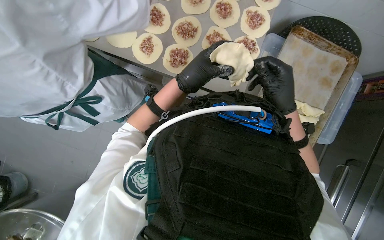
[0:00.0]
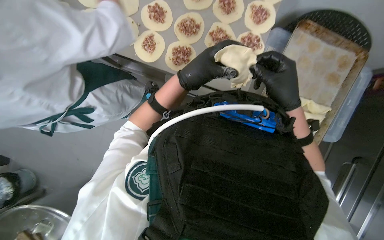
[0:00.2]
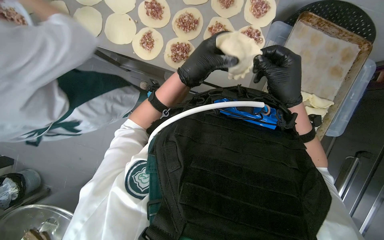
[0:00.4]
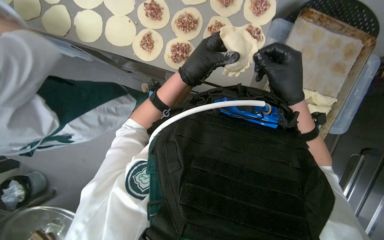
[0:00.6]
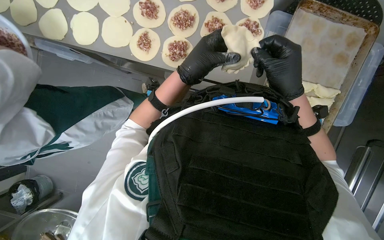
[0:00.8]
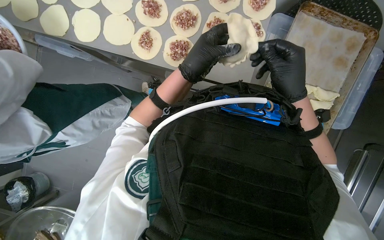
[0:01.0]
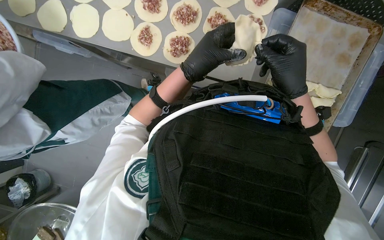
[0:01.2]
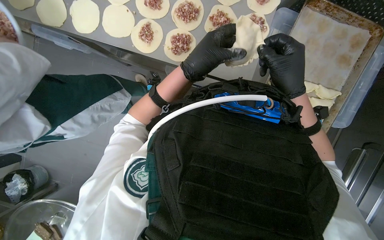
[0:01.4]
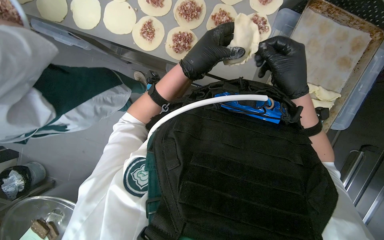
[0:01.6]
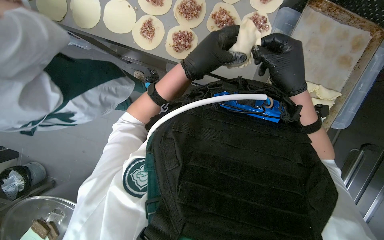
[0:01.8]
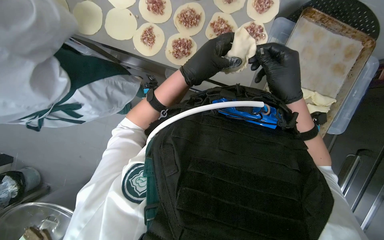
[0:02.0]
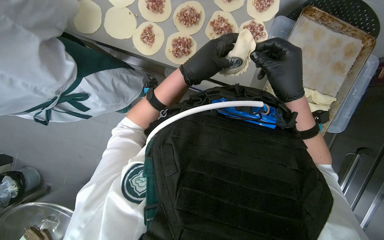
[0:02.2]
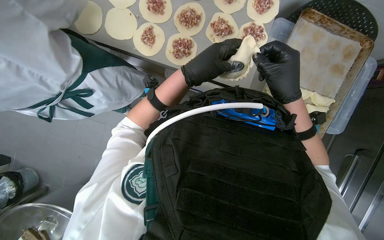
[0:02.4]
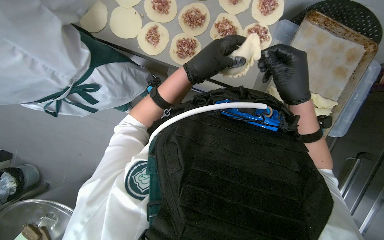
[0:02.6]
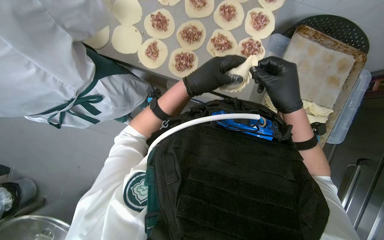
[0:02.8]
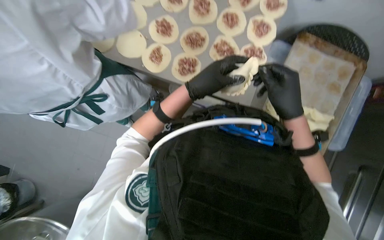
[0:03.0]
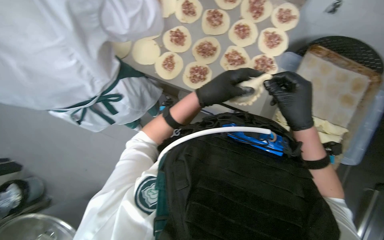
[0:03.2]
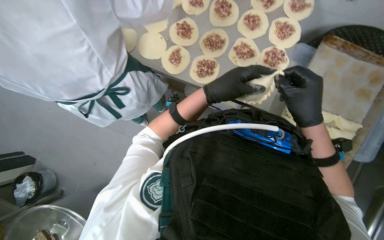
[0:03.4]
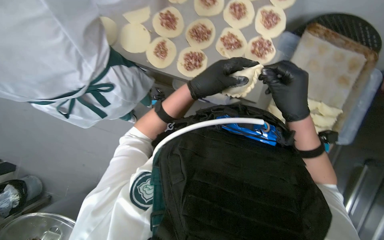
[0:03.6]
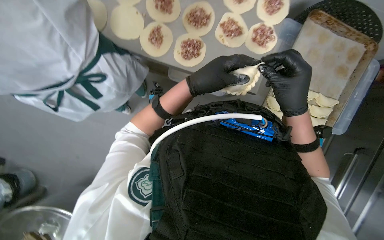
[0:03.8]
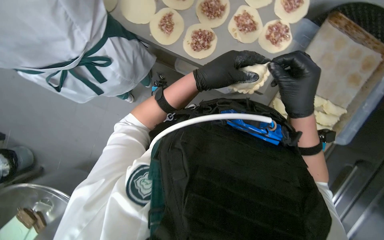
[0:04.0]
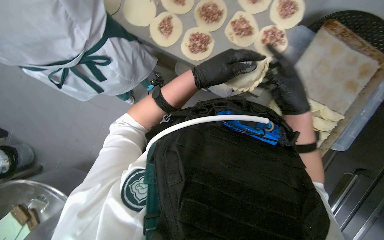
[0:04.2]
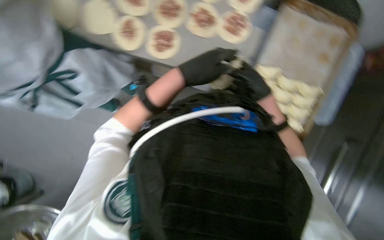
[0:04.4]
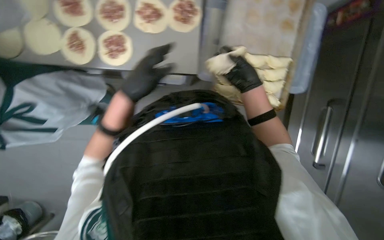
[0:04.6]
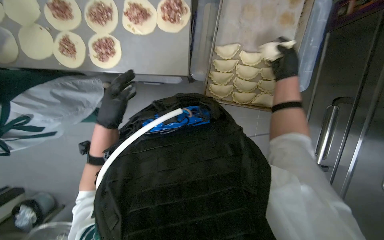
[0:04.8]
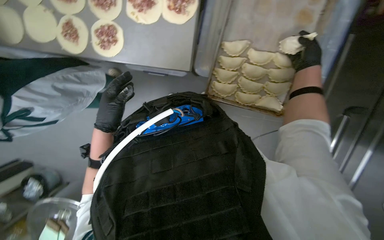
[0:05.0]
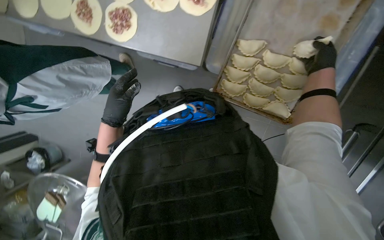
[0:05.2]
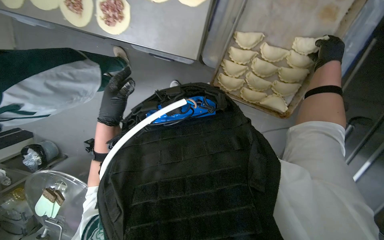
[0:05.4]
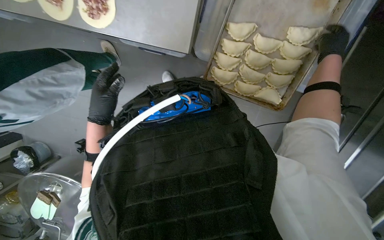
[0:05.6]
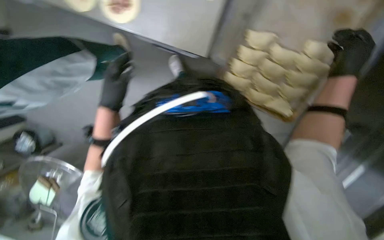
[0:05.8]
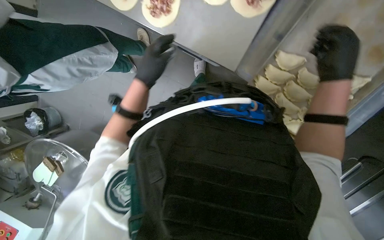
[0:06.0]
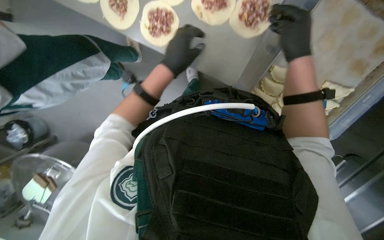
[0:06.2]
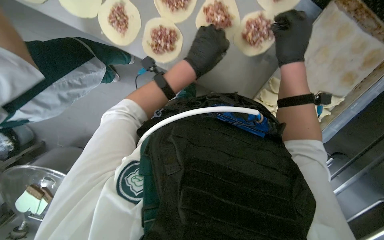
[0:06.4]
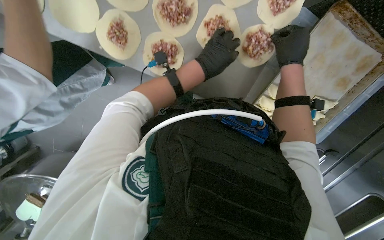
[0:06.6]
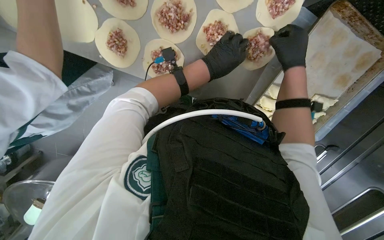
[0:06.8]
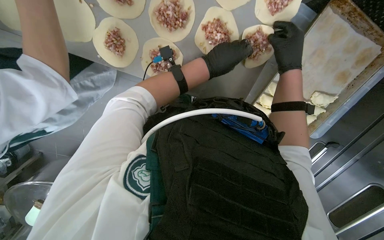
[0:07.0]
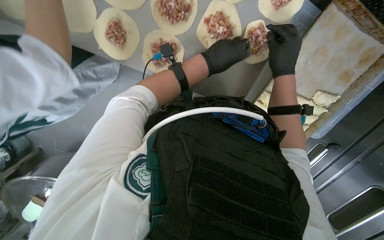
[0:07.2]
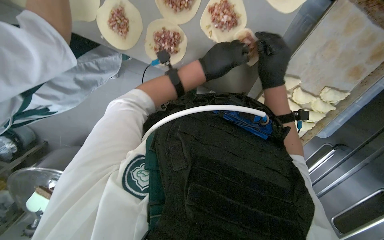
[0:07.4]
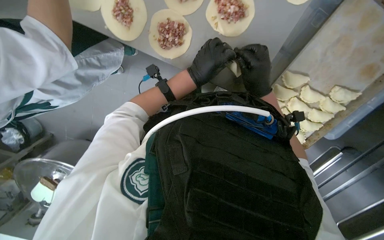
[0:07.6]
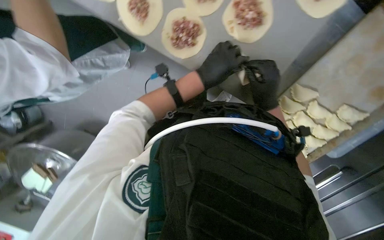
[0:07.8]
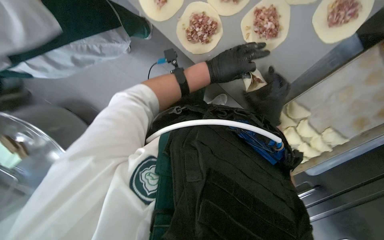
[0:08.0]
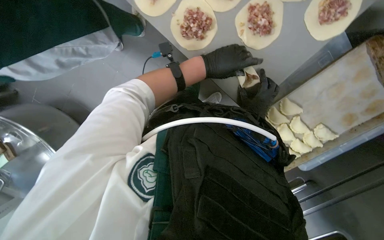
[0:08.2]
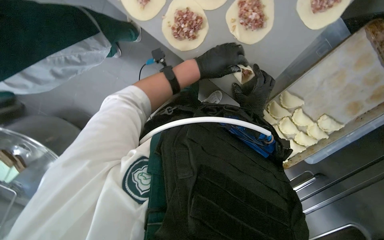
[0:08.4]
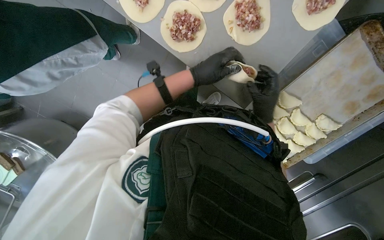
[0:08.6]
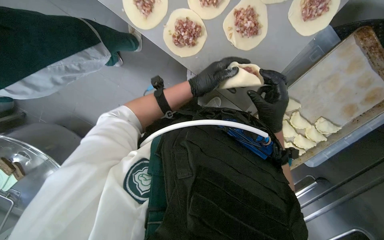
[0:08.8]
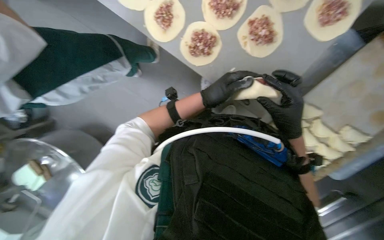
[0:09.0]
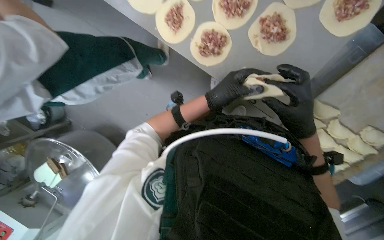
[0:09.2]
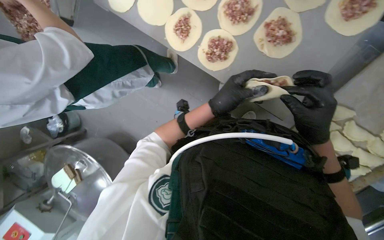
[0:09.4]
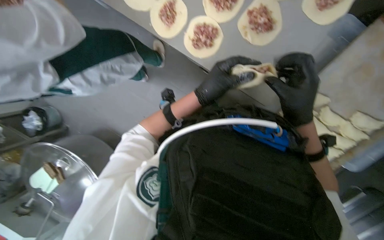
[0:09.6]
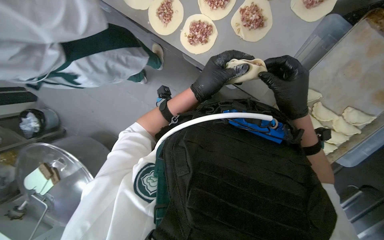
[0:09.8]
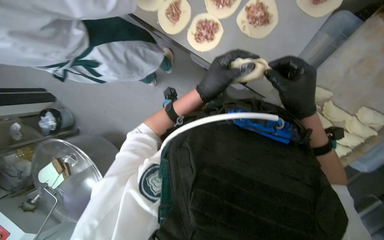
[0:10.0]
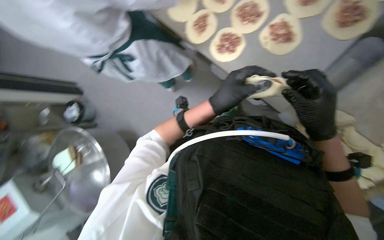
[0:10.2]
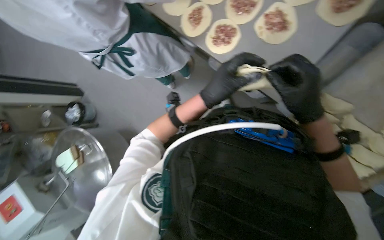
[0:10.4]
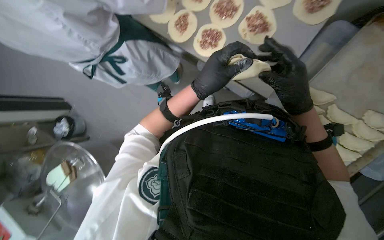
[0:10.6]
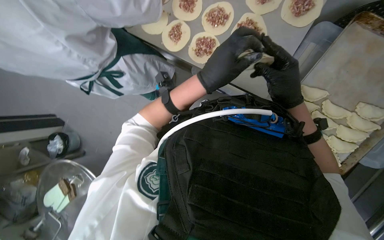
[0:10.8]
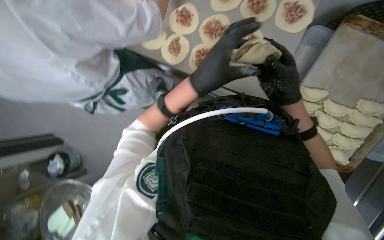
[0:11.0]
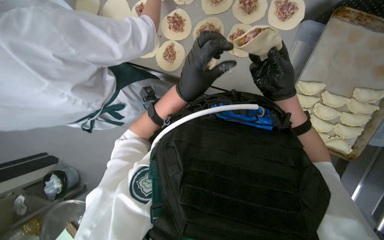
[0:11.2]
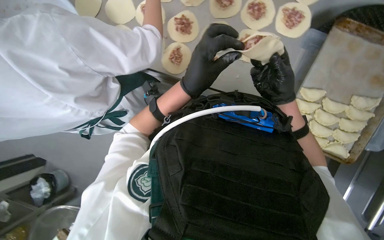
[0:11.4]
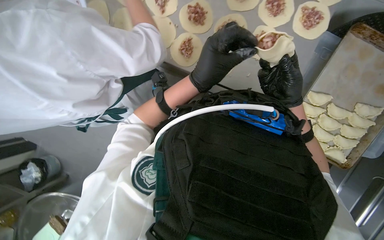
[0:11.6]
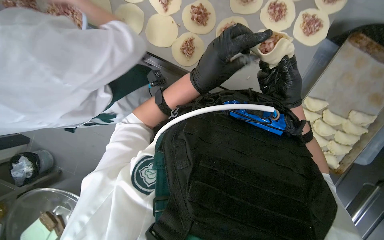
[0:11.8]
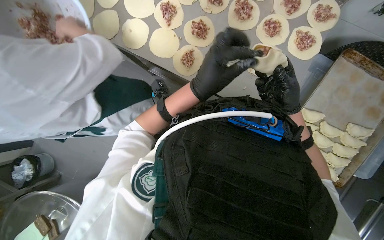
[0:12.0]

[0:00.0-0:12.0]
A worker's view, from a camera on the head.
Job: preparing food.
The whole recording: Folding meat-filled dough into dumplings. The worker folds dough circles filled with meat into dumplings and places them on a tray.
0:00.0 to 0:03.0: The hands stay close to where they were, moving slightly.
0:03.0 to 0:04.4: The camera pitches downward, by roughly 10 degrees. The right hand heads farther from the camera, covering about 15 cm.
0:04.4 to 0:06.0: The wearer looks roughly 15 degrees further downward. The right hand is displaced nearer to the camera by some 10 cm, and moves roughly 40 cm to the right and comes back.
0:06.0 to 0:07.6: The right hand shifts about 25 cm to the left and farther from the camera; the left hand goes roughly 10 cm farther from the camera.
0:10.4 to 0:12.0: The wearer looks about 20 degrees further to the right.

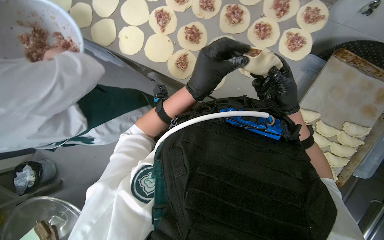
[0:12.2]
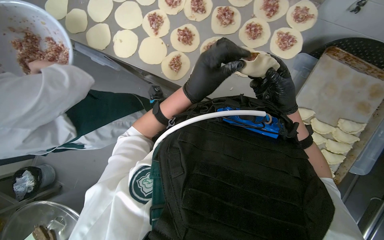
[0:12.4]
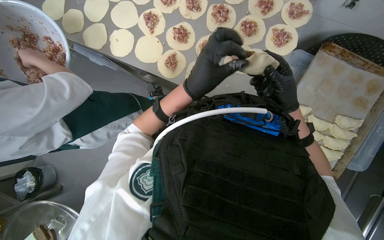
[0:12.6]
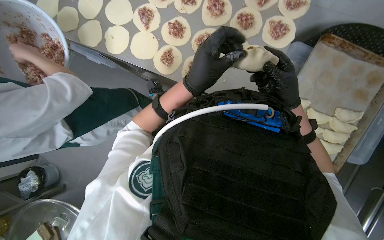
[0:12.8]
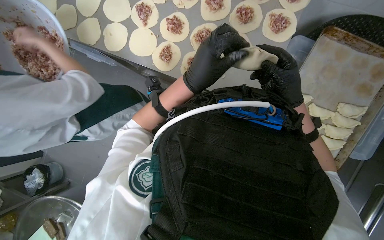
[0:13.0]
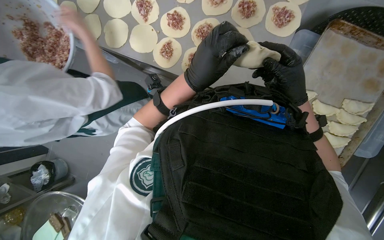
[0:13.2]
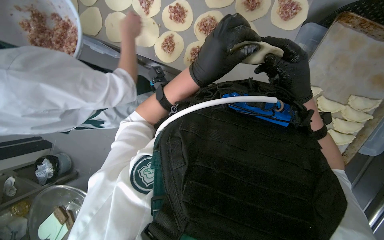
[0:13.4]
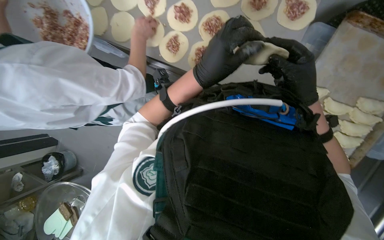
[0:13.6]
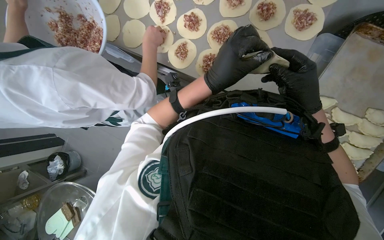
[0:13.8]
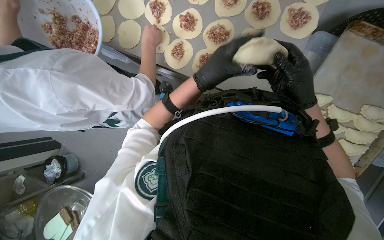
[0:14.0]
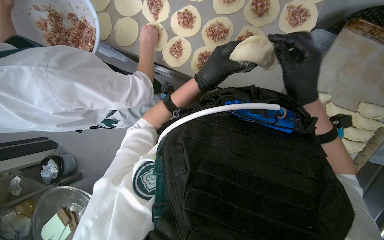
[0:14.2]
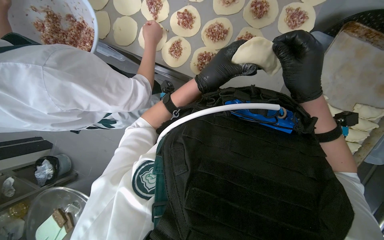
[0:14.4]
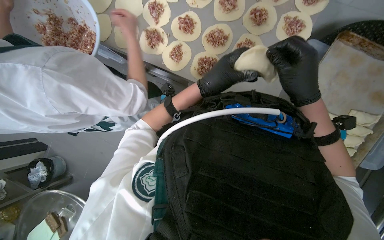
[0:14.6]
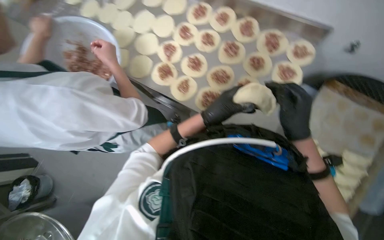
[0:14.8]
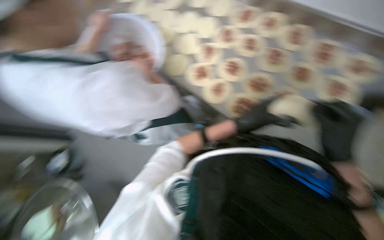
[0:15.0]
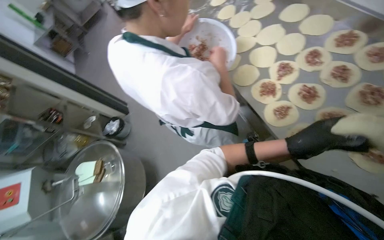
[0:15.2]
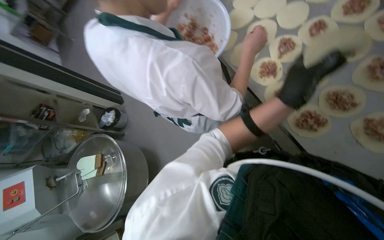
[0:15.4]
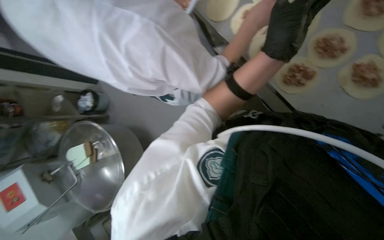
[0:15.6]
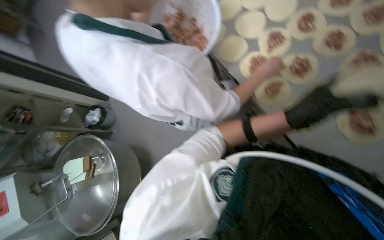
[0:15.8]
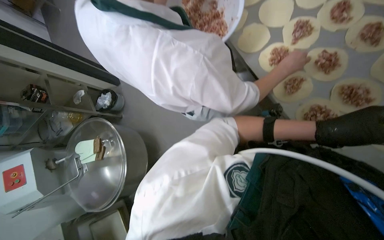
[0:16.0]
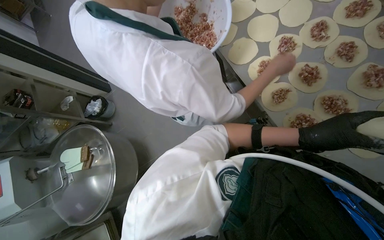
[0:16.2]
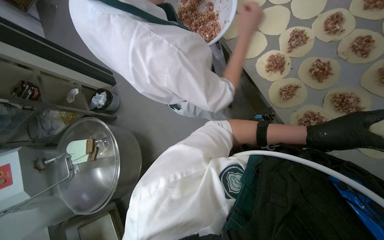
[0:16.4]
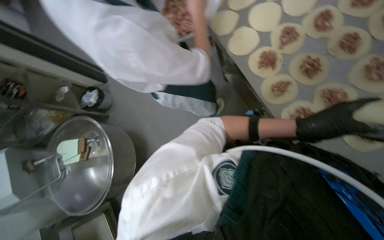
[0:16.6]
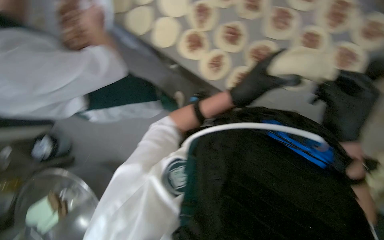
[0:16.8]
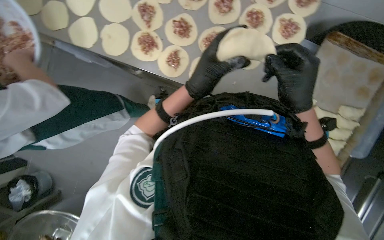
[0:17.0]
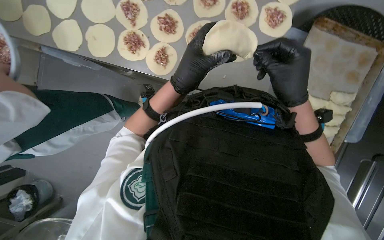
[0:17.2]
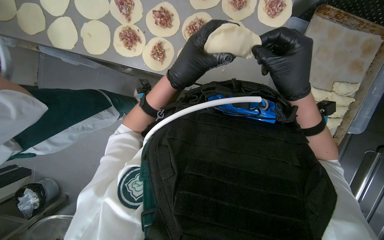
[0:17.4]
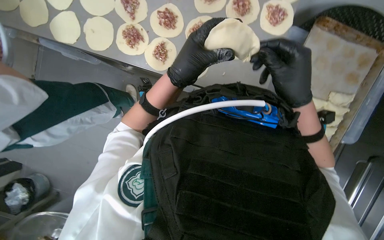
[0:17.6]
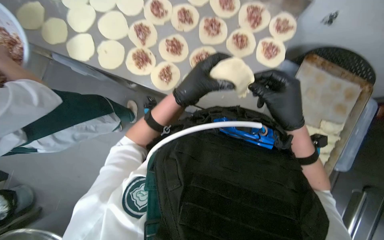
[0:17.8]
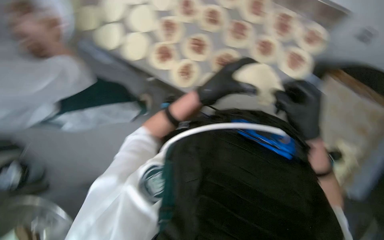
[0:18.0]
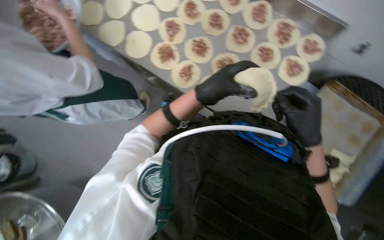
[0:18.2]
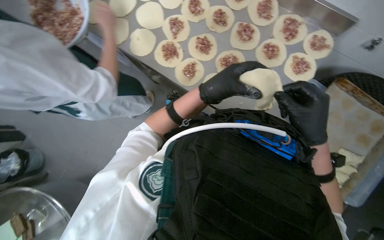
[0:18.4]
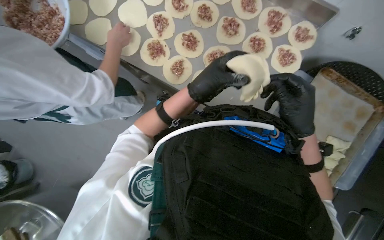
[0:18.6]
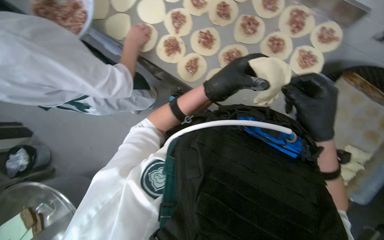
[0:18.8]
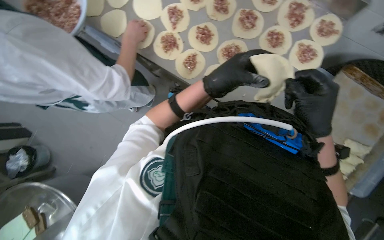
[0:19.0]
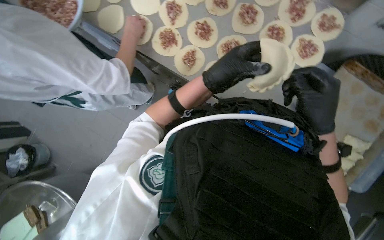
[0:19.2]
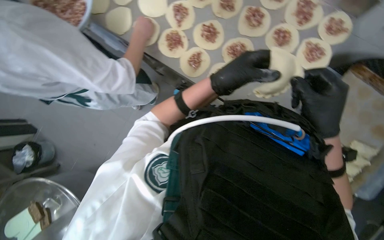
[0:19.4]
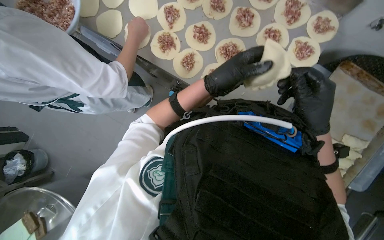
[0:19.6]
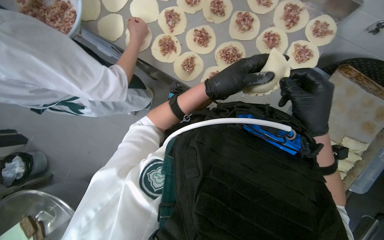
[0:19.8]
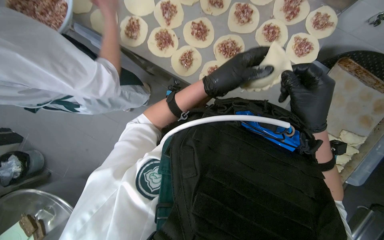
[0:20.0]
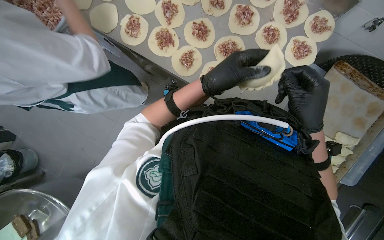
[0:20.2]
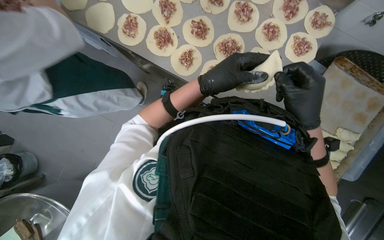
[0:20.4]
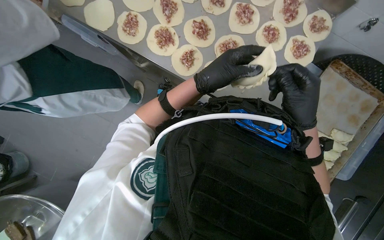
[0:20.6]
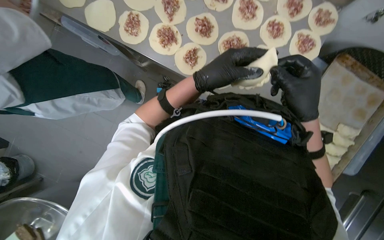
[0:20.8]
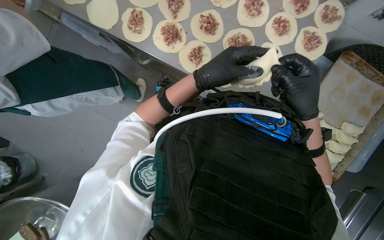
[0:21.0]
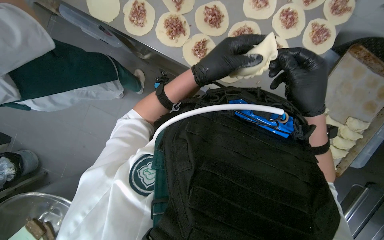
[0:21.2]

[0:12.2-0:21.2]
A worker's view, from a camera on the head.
Job: preparing food.
The whole recording: Folding meat-filled dough into dumplings. The worker folds dough circles filled with meat into dumplings and places them on a tray.
0:12.2 to 0:13.8: The hands make small movements and keep their place.
0:13.8 to 0:15.2: The head turns to the left by roughly 40 degrees. The view tilts some 15 degrees upward.
0:15.2 to 0:16.6: The camera pitches downward, by about 10 degrees. The left hand travels up the picture and back again, some 15 cm each way.
0:16.6 to 0:18.2: The wearer looks roughly 30 degrees further to the right.
0:18.2 to 0:21.2: The hands are busy where they are.
